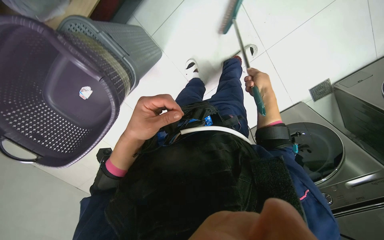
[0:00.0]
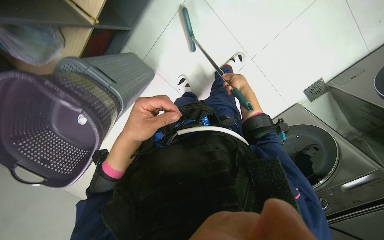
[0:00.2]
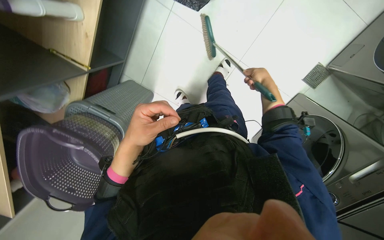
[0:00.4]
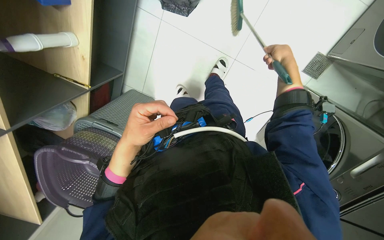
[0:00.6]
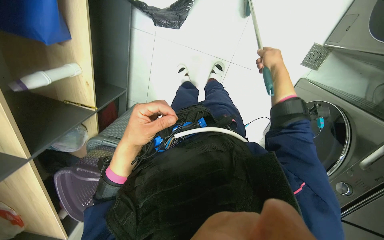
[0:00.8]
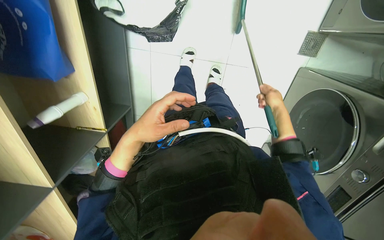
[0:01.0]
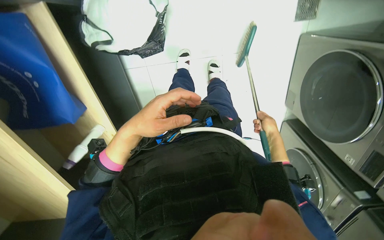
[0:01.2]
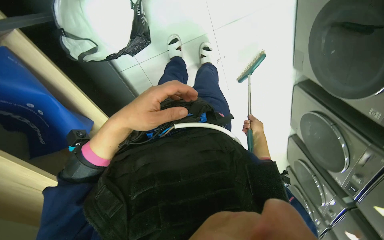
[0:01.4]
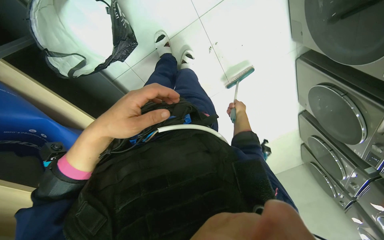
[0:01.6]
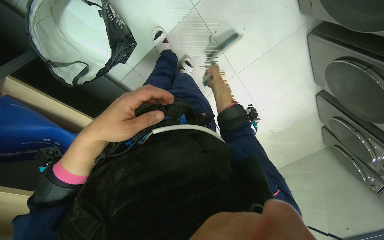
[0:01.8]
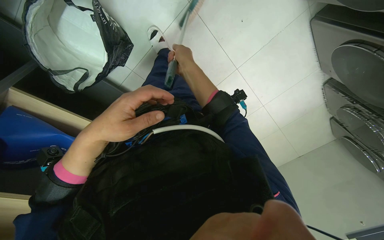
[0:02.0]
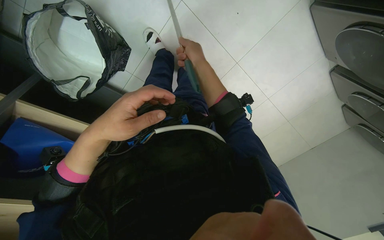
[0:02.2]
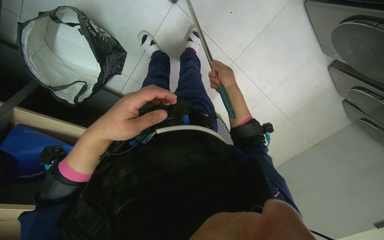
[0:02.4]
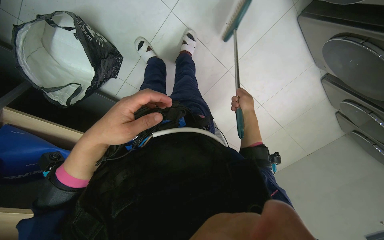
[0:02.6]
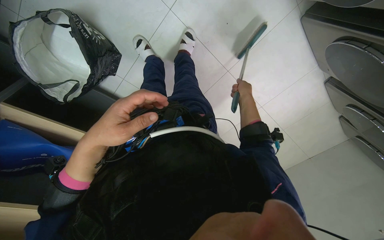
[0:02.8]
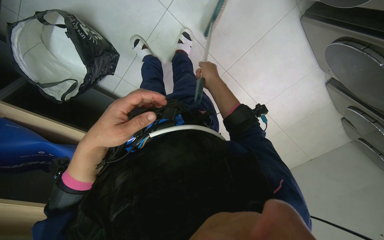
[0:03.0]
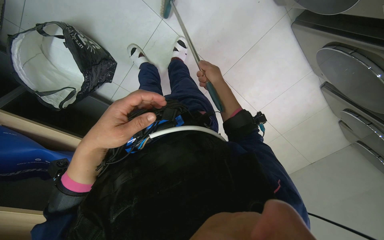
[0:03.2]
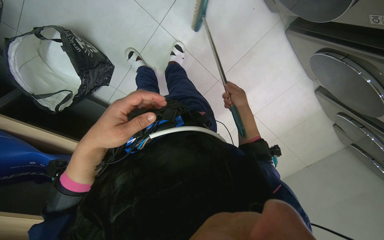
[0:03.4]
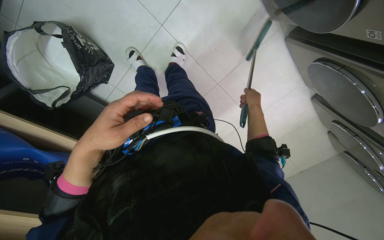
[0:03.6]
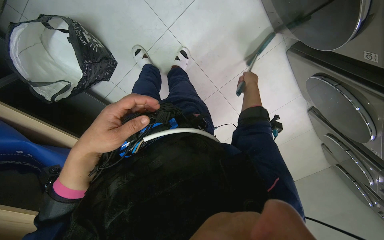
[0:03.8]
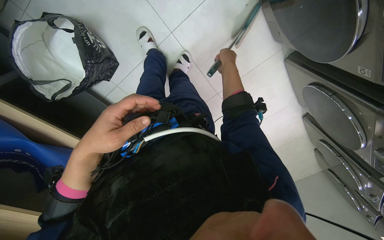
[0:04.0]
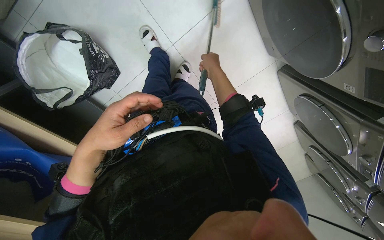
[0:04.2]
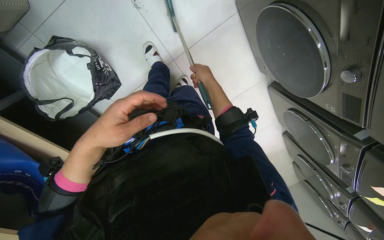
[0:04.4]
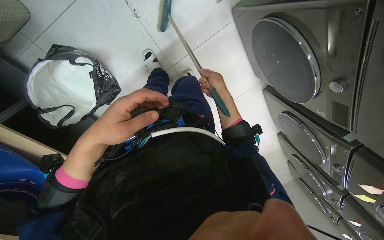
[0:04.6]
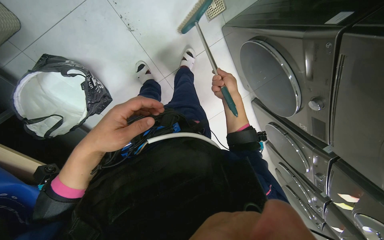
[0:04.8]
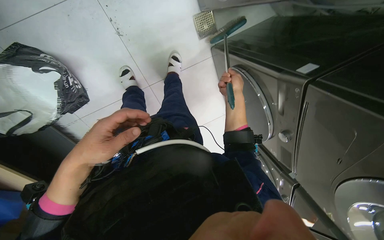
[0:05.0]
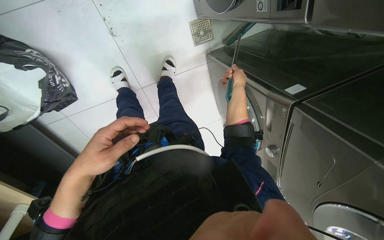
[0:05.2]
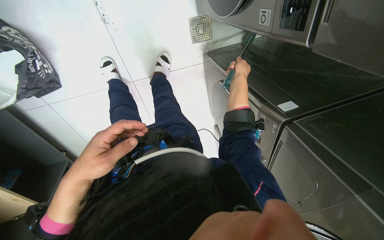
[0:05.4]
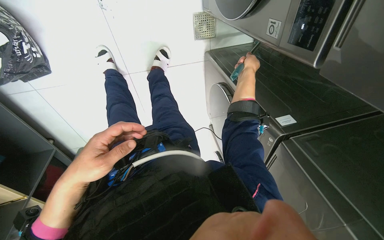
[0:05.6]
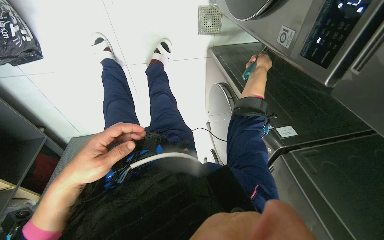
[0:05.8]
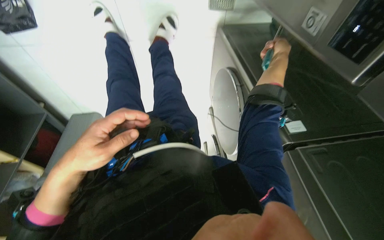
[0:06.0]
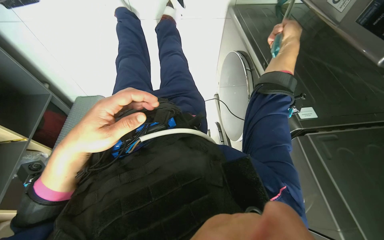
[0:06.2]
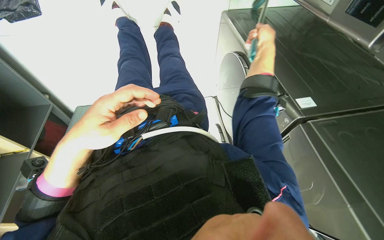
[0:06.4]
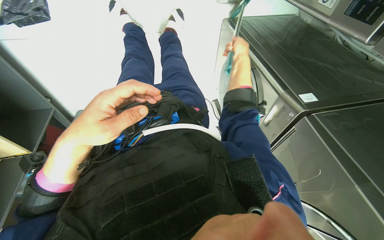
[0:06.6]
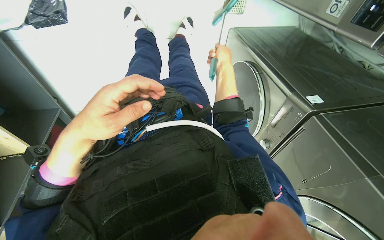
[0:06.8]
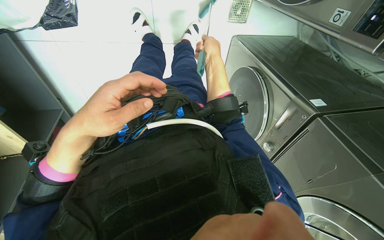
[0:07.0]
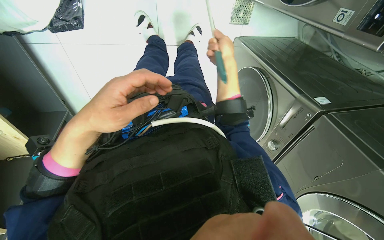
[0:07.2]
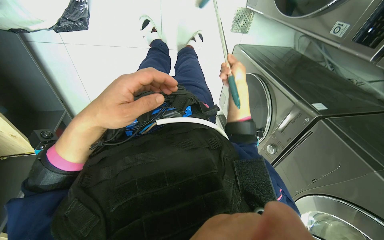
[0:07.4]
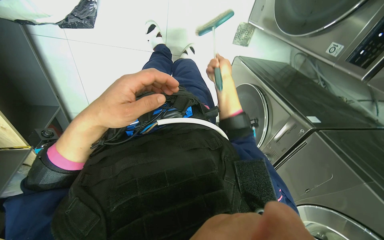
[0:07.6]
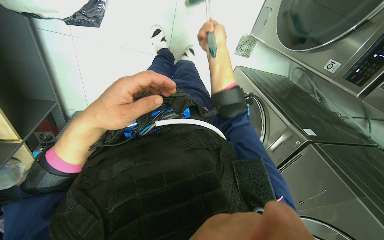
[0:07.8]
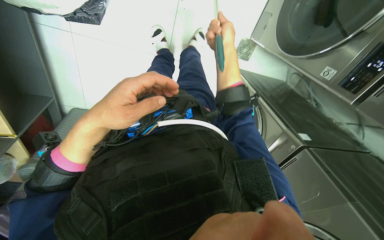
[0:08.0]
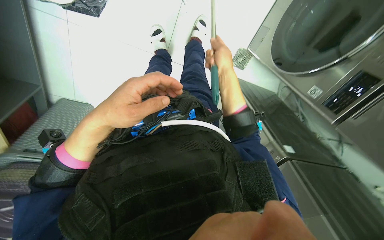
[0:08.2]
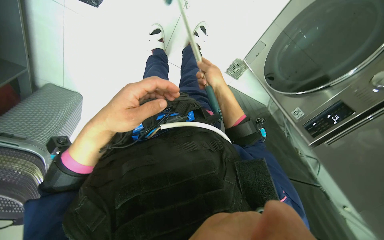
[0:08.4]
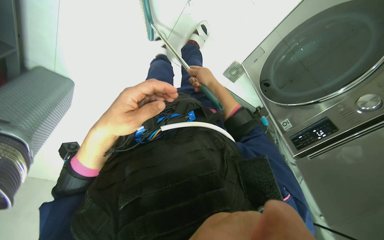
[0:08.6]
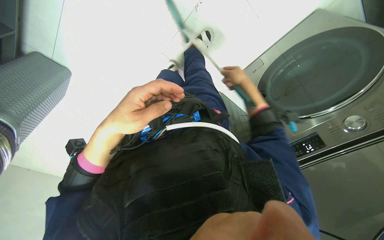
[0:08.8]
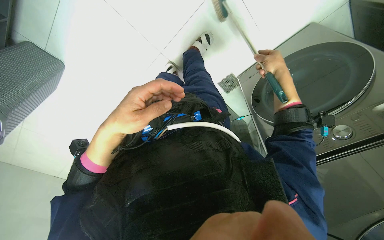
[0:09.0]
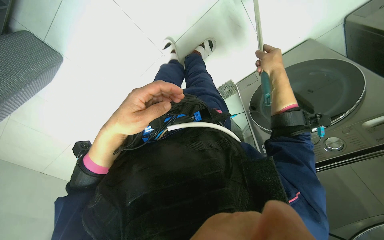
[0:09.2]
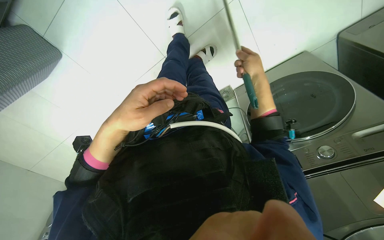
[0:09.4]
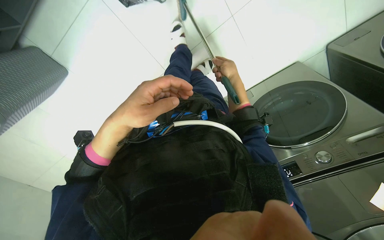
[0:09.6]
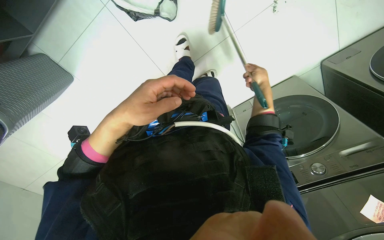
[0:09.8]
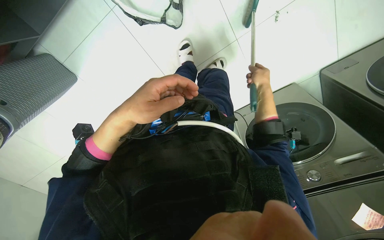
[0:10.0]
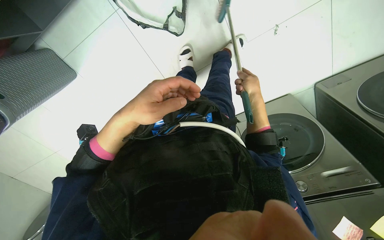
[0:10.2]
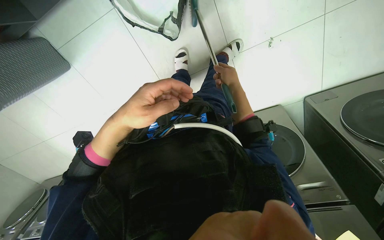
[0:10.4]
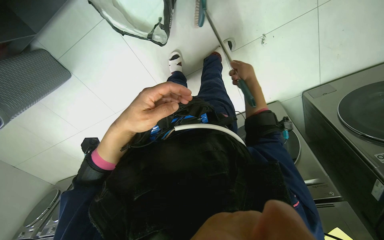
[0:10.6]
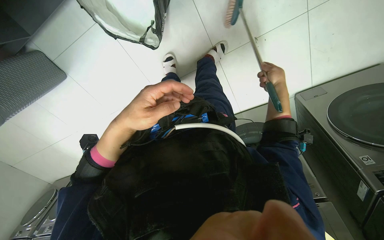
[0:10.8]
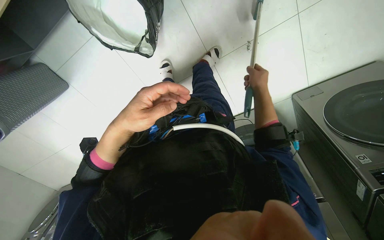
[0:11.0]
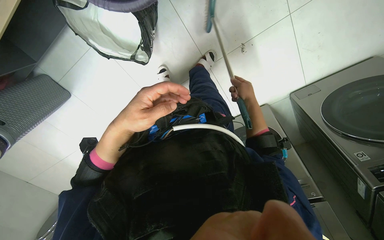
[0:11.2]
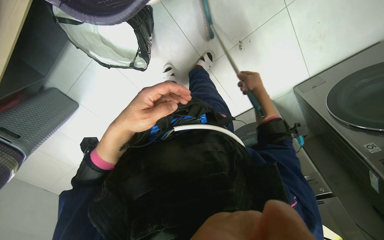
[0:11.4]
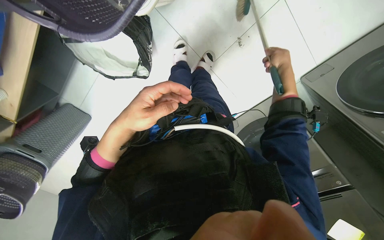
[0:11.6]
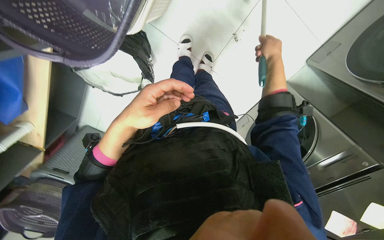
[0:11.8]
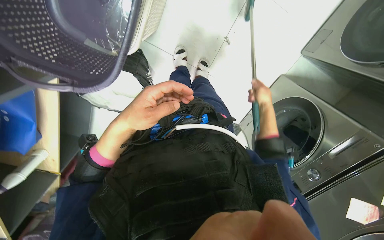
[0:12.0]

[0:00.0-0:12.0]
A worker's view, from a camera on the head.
Job: sweeping floor.
The whole recording: Sweeping floor with broom and dustpan. The worker sweeps the floor with a broom and dustpan, moving a chair to clear the area.
0:00.0 to 0:01.6: The view pans to the left by roughly 25 degrees. Everything in view rotates roughly 65 degrees counterclockwise.
0:01.6 to 0:03.0: The right hand swings left and right, some 25 cm each way, with 2 reversals.
0:03.0 to 0:04.4: The wearer looks roughly 15 degrees further upward. The right hand goes to the right and returns, some 20 cm each way.
0:04.4 to 0:06.0: The camera sweeps to the right, by about 20 degrees. The scene turns some 25 degrees clockwise in the picture. The right hand heads up the picture and to the right, covering about 50 cm.
0:06.0 to 0:07.6: The right hand goes approximately 25 cm to the left.
0:07.6 to 0:09.0: The view swings approximately 20 degrees to the right. Everything in view rotates roughly 30 degrees clockwise. The right hand shifts some 20 cm to the right.
0:09.0 to 0:10.4: The view tilts some 20 degrees upward. The right hand goes left and right, some 15 cm each way, reversing 2 times.
0:10.4 to 0:12.0: Everything in view rotates about 35 degrees counterclockwise.

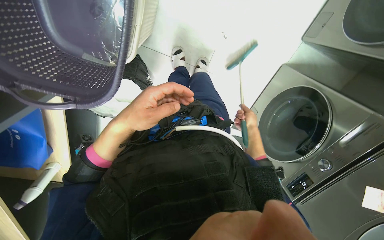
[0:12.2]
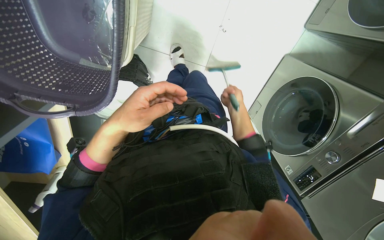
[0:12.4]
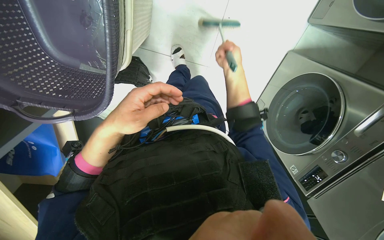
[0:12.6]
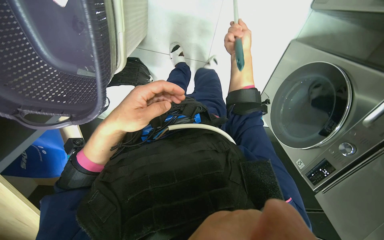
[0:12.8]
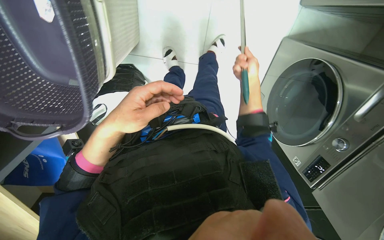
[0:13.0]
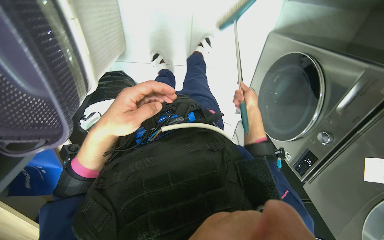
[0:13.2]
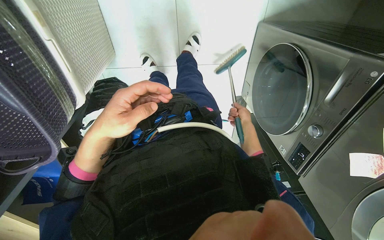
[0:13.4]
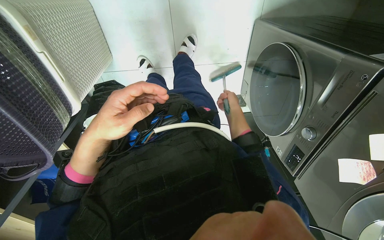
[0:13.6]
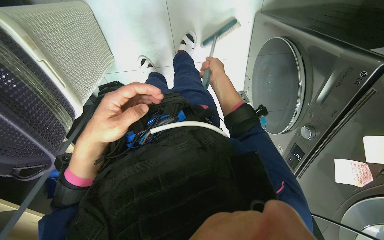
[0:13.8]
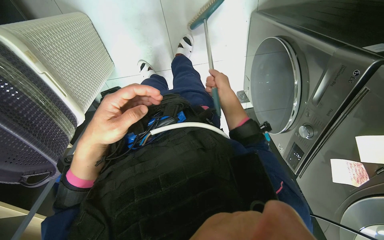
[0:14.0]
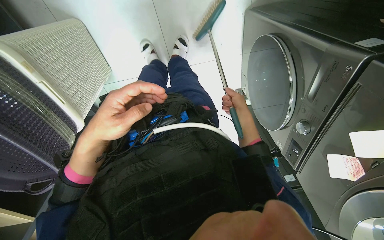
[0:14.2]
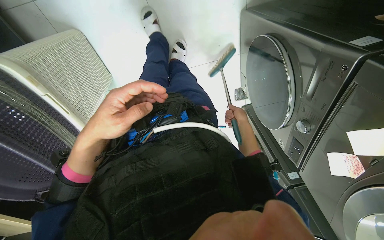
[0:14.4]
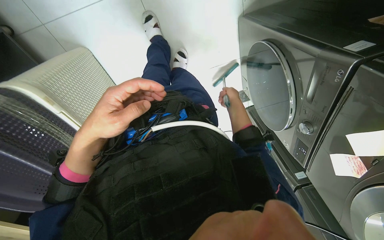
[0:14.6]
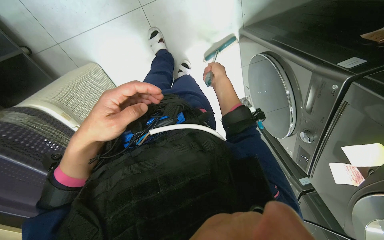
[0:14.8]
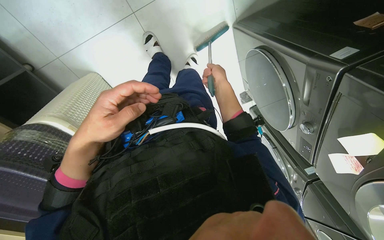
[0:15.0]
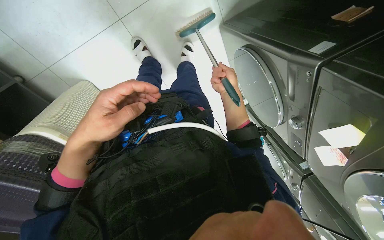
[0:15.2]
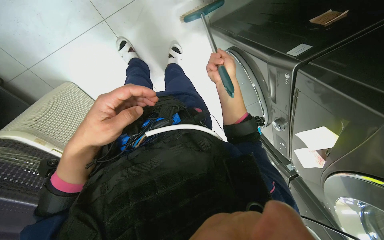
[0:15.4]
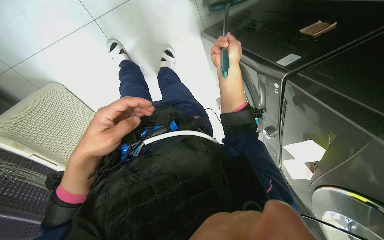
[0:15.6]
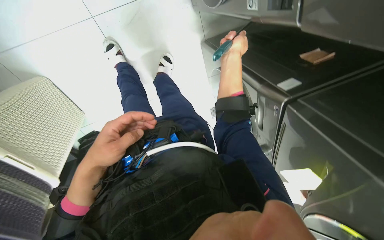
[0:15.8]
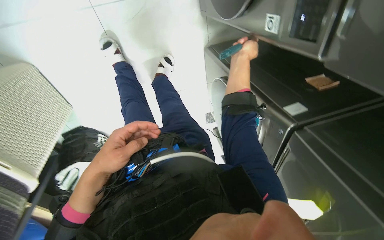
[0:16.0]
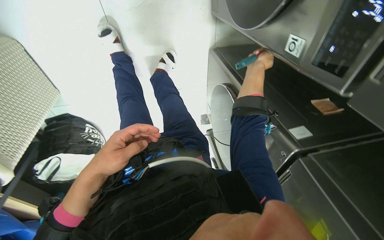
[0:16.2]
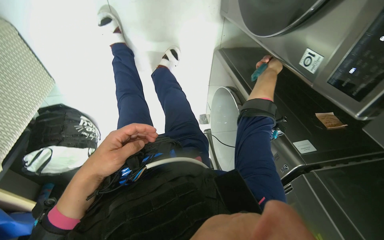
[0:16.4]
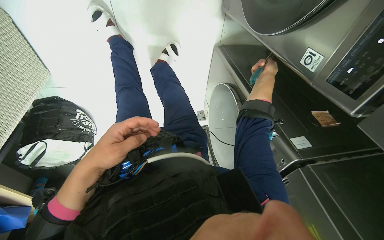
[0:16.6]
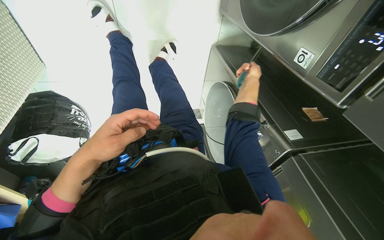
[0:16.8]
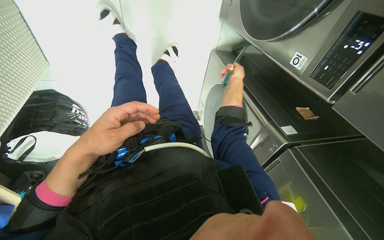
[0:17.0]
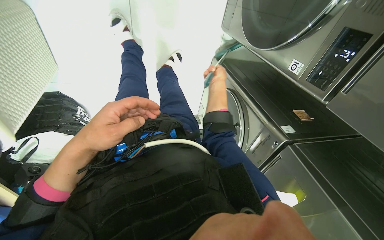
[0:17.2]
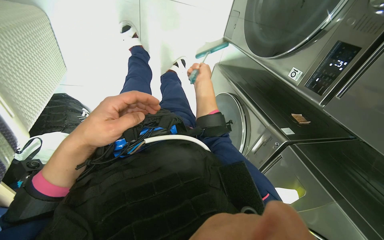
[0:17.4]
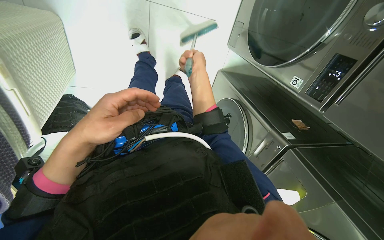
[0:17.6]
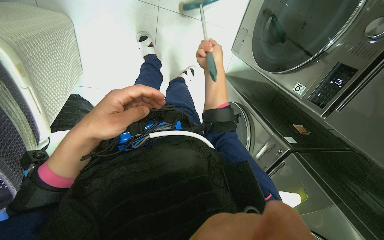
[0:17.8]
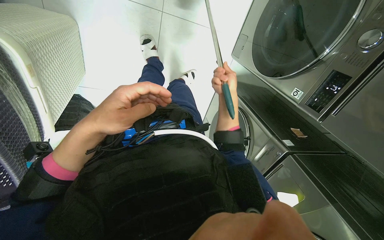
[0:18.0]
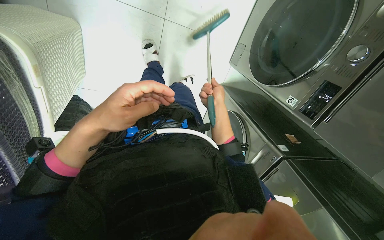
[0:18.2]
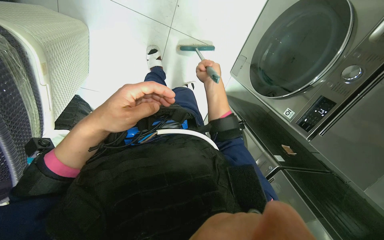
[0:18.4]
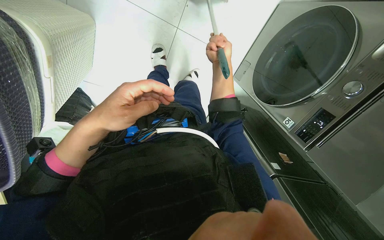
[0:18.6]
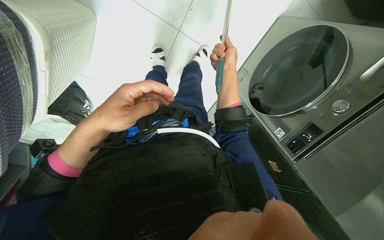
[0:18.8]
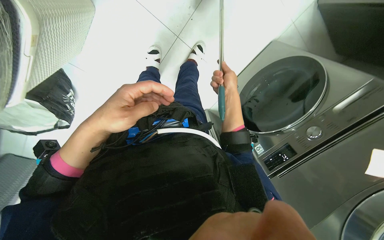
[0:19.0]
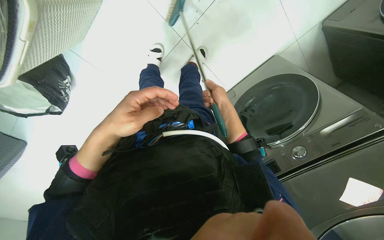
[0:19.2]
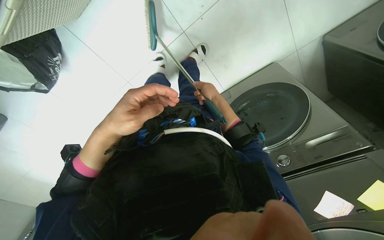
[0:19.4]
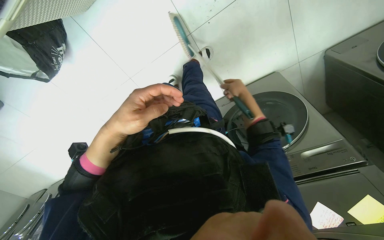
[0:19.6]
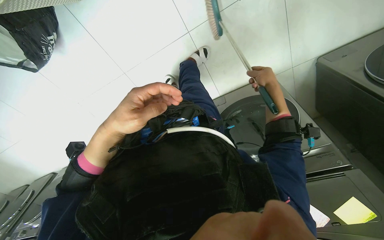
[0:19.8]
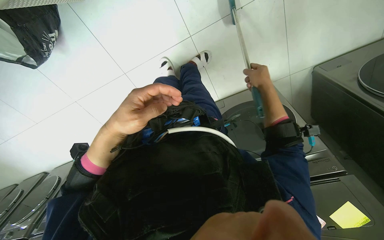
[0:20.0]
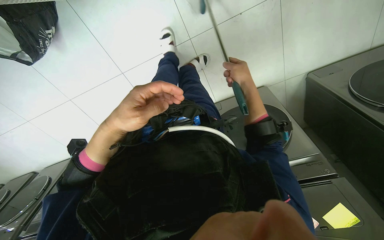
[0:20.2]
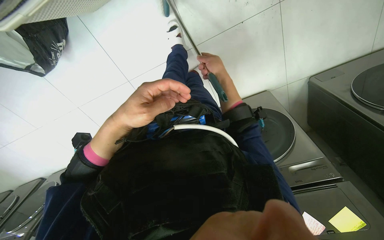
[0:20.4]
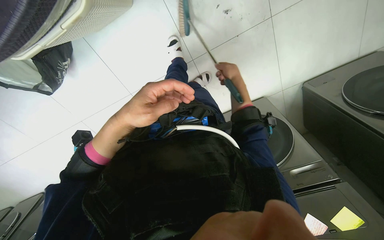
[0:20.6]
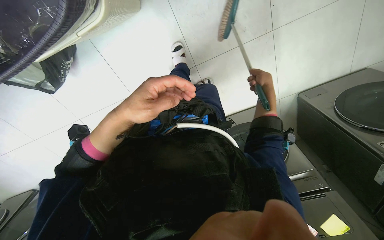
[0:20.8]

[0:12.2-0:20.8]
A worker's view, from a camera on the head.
Job: sweeping floor.
The whole recording: Sweeping floor with broom and dustpan. The worker sweeps the floor with a broom and dustpan, moving a chair to clear the area.
0:12.2 to 0:13.6: The right hand moves up and down the picture over roughly 25 cm, changing direction 2 times.
0:13.6 to 0:15.0: The right hand moves up and down the picture over roughly 15 cm, changing direction 2 times.
0:15.0 to 0:16.6: The view pans to the right by about 20 degrees. The right hand moves to the right, about 25 cm.
0:16.6 to 0:18.0: The right hand shifts about 30 cm to the left.
0:18.0 to 0:19.4: The scene turns about 35 degrees clockwise in the picture.
0:19.4 to 0:20.8: The camera pitches upward, by approximately 15 degrees. The right hand moves left and right over some 20 cm, changing direction 2 times.
